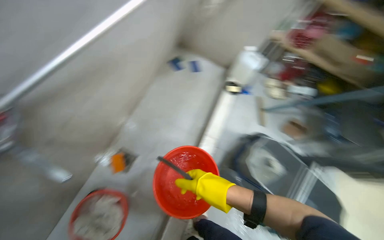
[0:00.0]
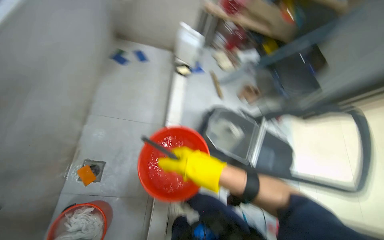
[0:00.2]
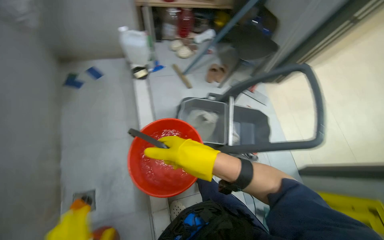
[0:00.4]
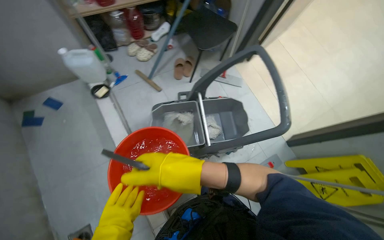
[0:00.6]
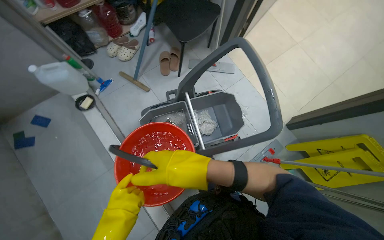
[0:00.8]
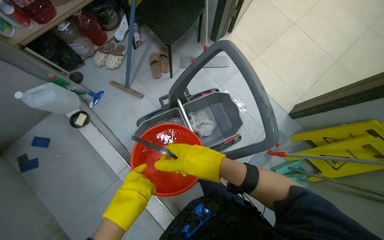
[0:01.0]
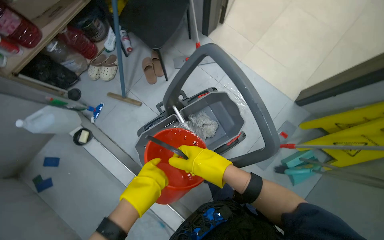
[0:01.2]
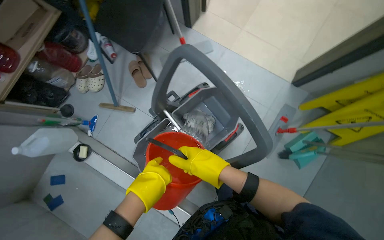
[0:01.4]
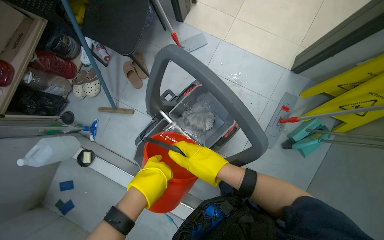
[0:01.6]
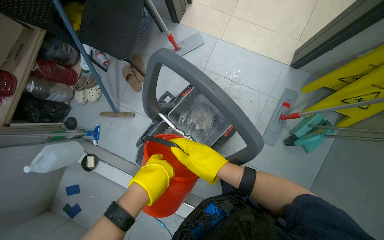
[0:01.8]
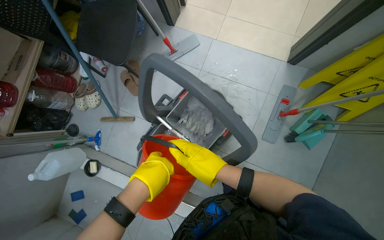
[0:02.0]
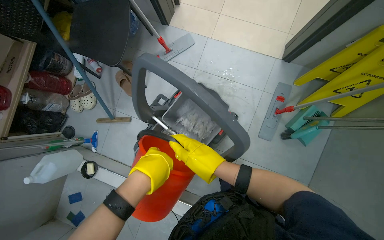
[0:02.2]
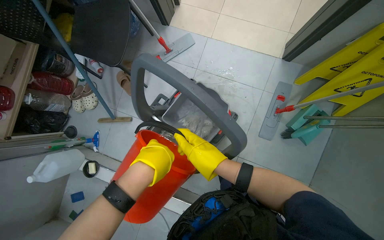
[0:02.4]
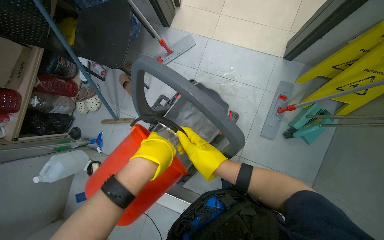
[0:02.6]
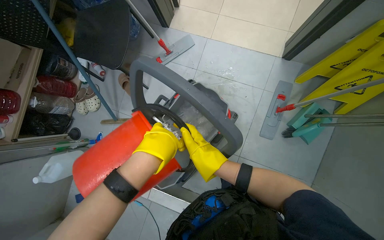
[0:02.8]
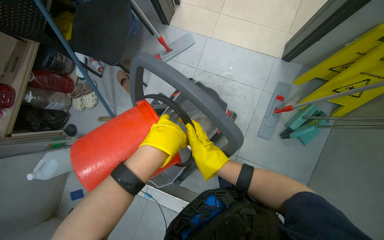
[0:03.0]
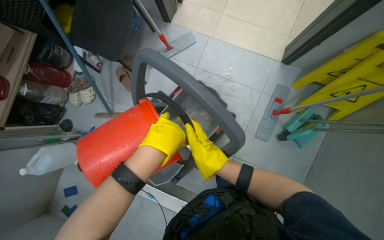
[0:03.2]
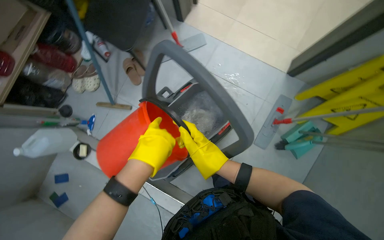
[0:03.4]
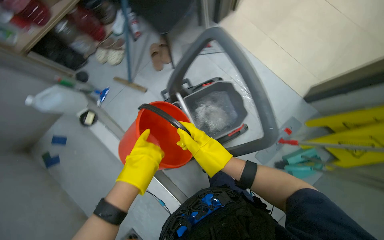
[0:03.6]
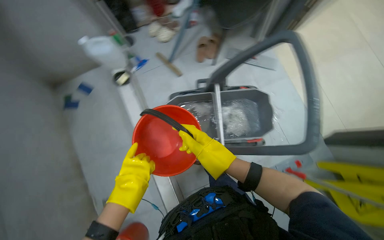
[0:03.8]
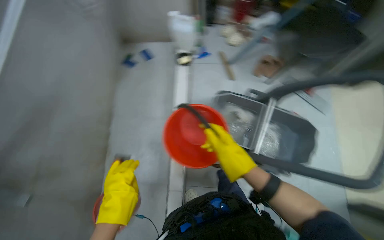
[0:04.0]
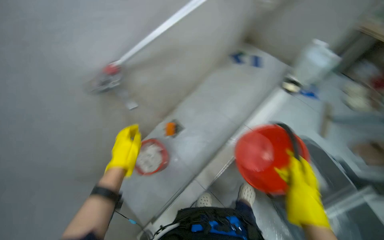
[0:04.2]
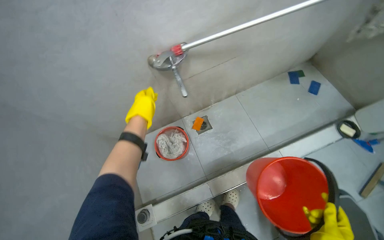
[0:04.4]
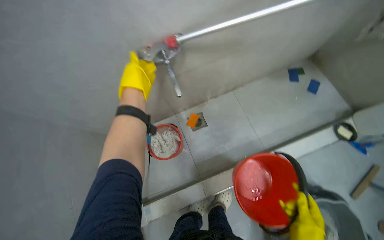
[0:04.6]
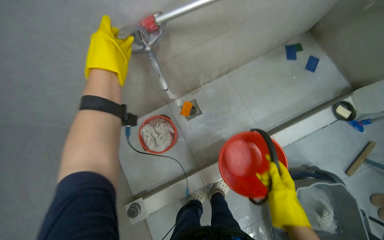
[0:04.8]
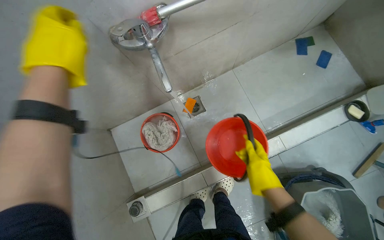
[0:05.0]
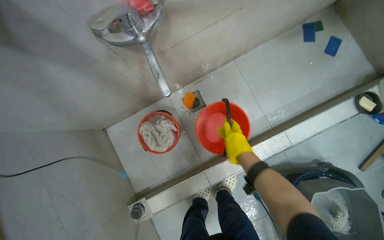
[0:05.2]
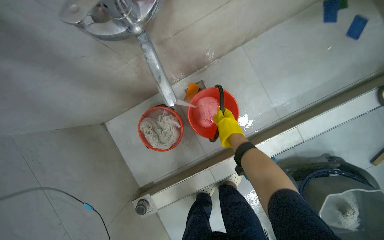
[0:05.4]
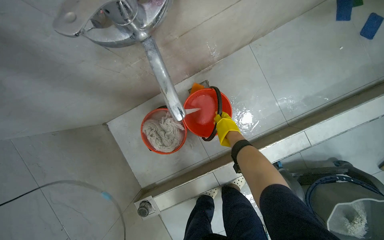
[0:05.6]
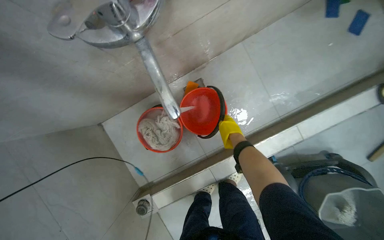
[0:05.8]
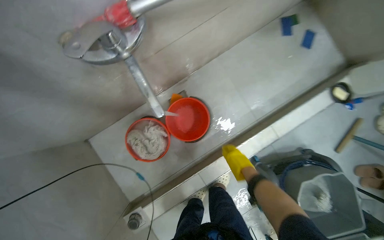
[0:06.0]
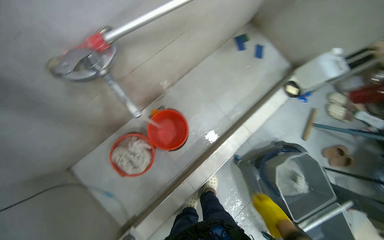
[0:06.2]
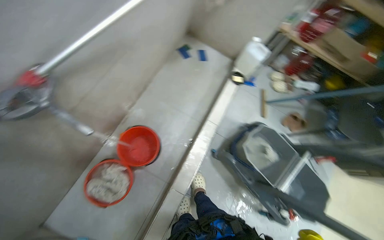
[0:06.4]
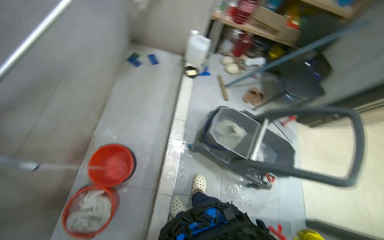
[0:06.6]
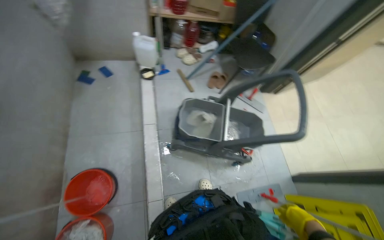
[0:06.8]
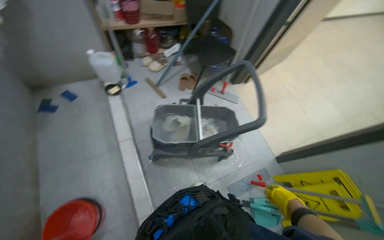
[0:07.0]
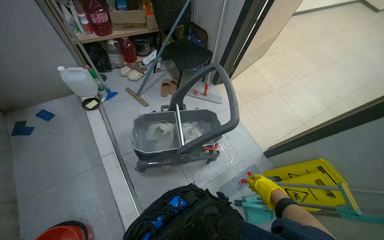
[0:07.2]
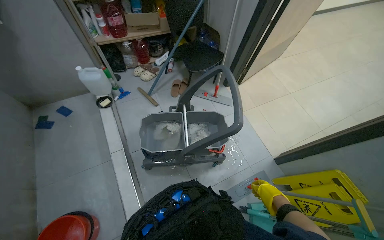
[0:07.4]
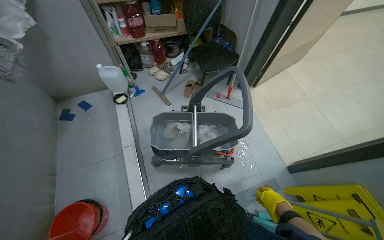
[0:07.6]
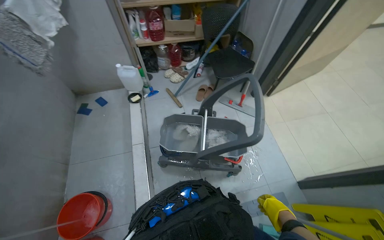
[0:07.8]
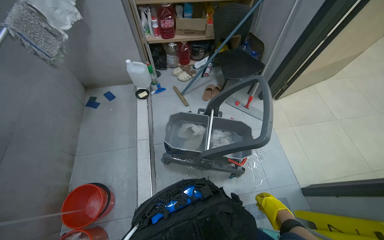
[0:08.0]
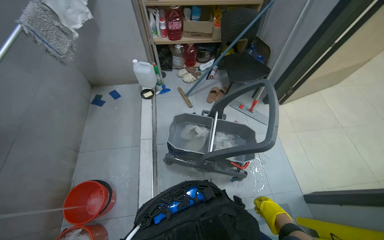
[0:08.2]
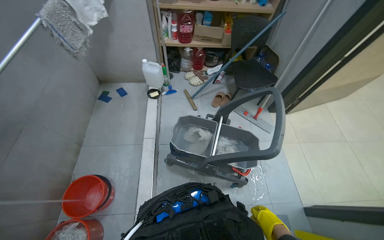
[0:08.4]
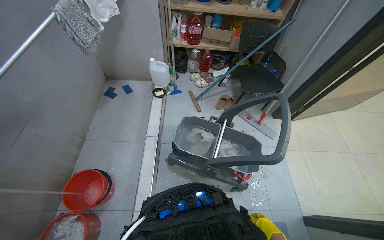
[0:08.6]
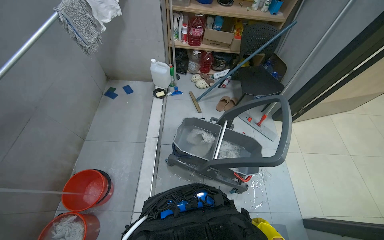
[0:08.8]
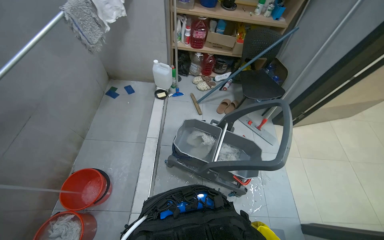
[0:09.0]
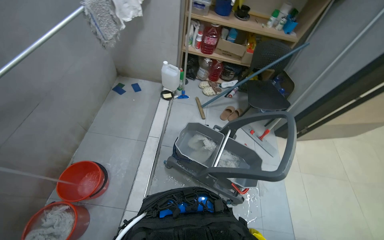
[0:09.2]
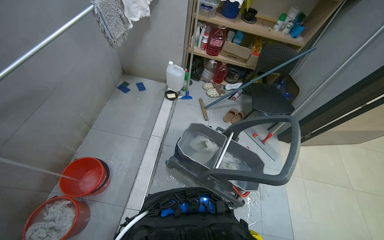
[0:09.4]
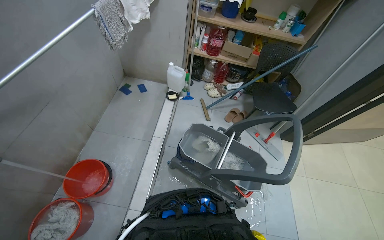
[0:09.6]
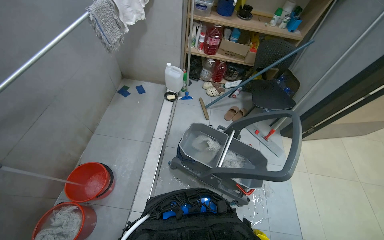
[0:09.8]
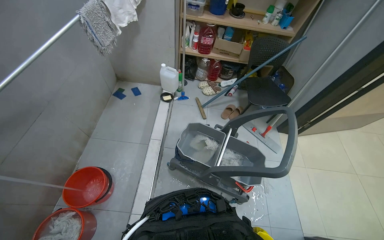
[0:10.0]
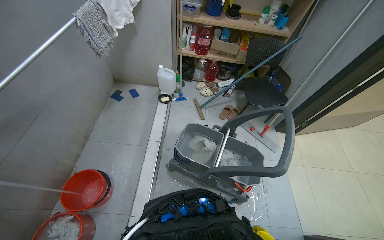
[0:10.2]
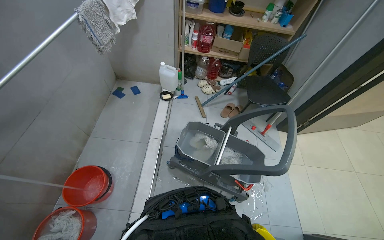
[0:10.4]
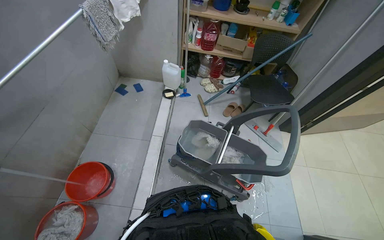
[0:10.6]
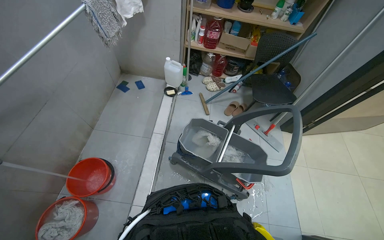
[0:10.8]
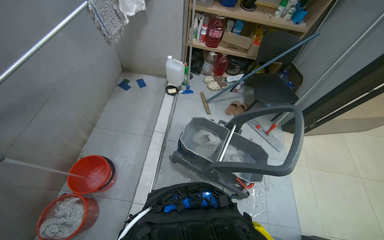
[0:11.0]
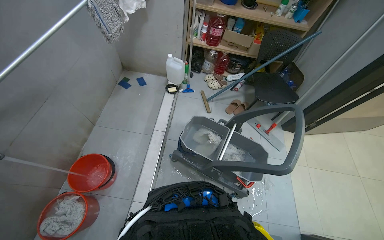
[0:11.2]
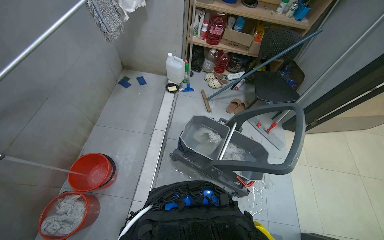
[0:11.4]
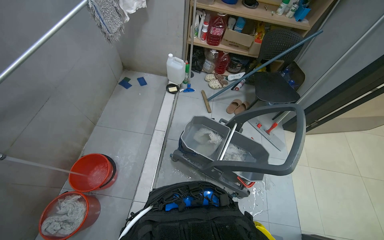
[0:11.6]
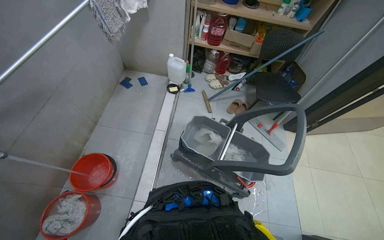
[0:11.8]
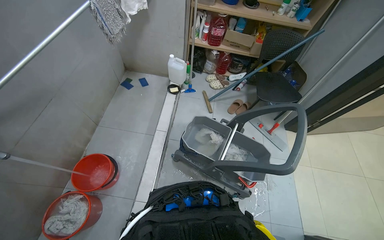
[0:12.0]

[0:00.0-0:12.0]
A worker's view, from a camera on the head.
Job: preparing cleaning supplies.
The whole recording: Filling buckets and rinsing cleaning items. The worker fills multiple buckets with water and rinses various cleaning cloths and mop heads under a faucet.
0:00.0 to 0:01.6: The head travels approximately 90 cm. The wearer looks some 30 degrees further downward. Everything in view rotates roughly 85 degrees counterclockwise.
0:01.6 to 0:03.0: The left hand heads up the picture, to the right and nearer to the camera, covering roughly 20 cm.
0:03.0 to 0:04.4: The head travels about 80 cm. The head turns to the left by approximately 135 degrees.
0:04.4 to 0:06.0: The wearer moves approximately 40 cm. The wearer looks some 20 degrees further downward.
0:06.0 to 0:07.6: The wearer moves roughly 80 cm. The head turns to the right by roughly 80 degrees. The view tilts about 15 degrees upward.

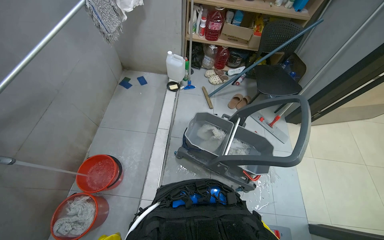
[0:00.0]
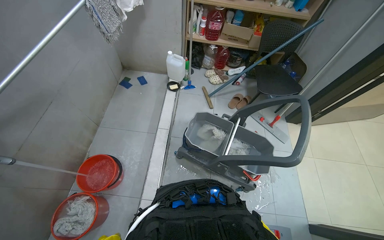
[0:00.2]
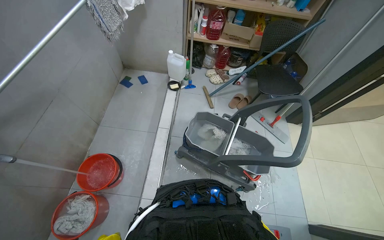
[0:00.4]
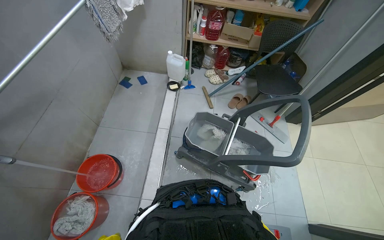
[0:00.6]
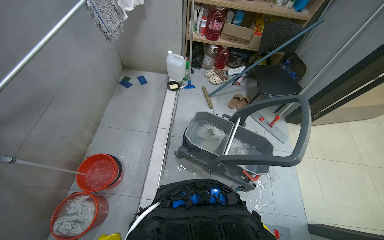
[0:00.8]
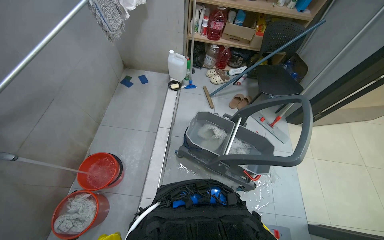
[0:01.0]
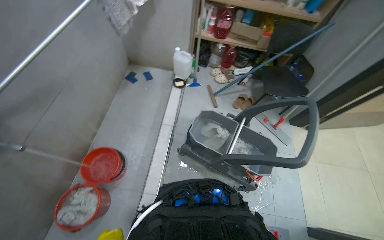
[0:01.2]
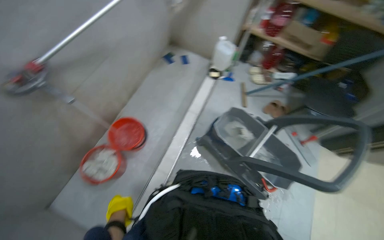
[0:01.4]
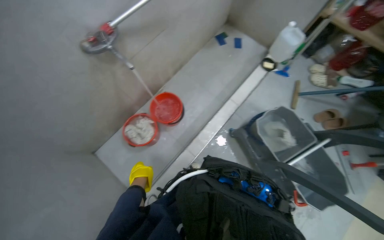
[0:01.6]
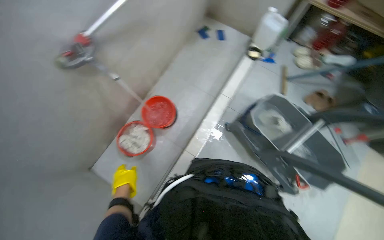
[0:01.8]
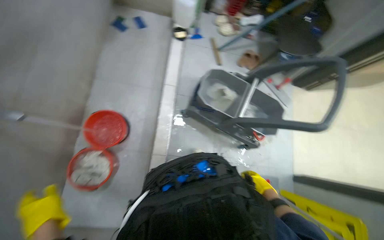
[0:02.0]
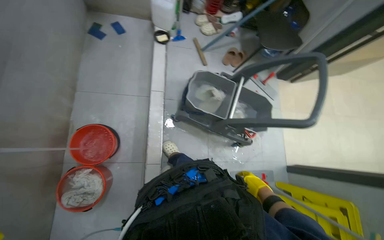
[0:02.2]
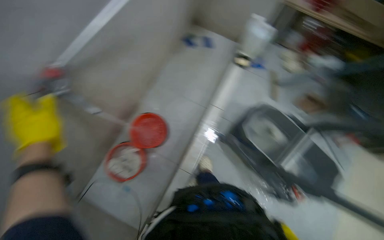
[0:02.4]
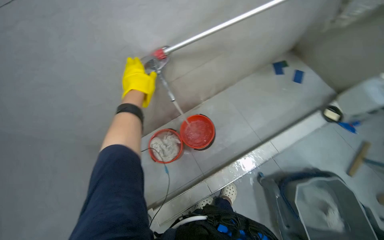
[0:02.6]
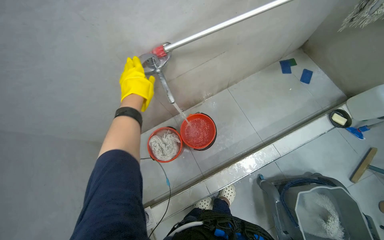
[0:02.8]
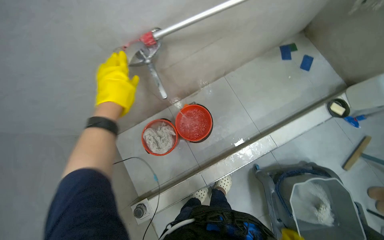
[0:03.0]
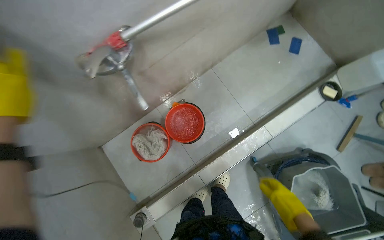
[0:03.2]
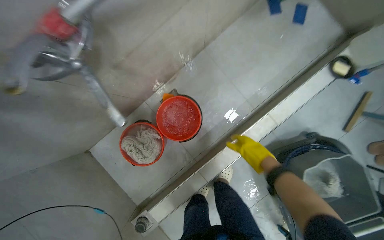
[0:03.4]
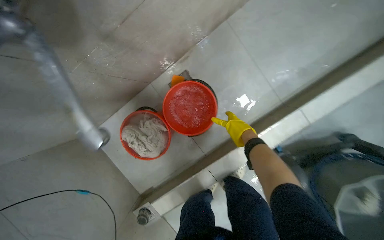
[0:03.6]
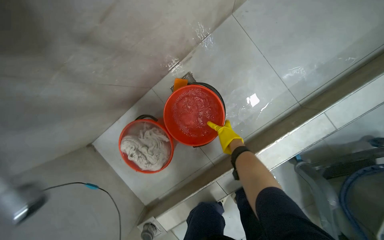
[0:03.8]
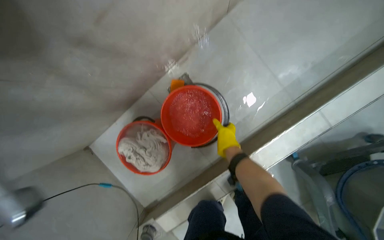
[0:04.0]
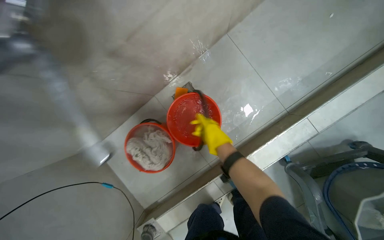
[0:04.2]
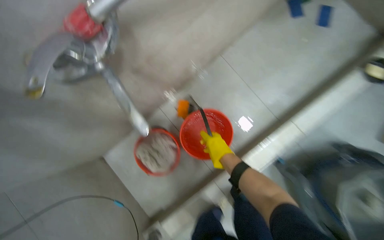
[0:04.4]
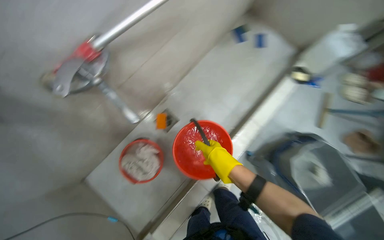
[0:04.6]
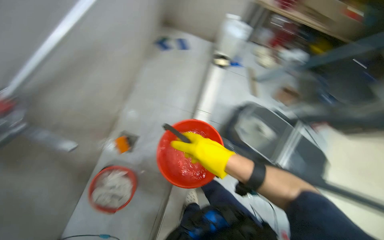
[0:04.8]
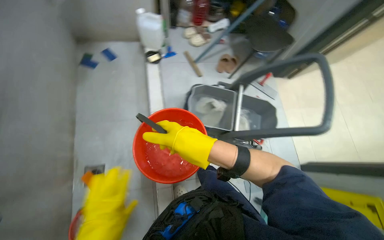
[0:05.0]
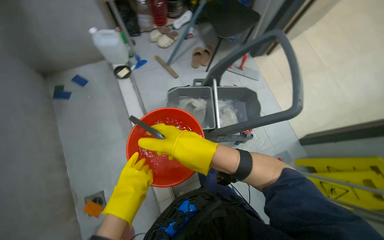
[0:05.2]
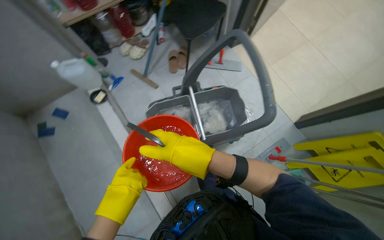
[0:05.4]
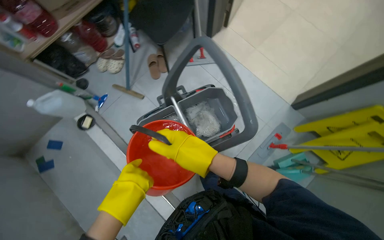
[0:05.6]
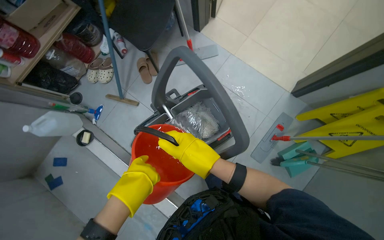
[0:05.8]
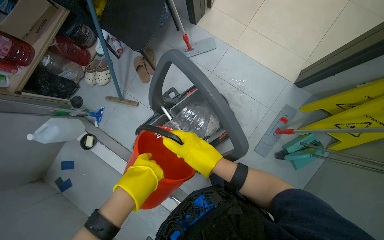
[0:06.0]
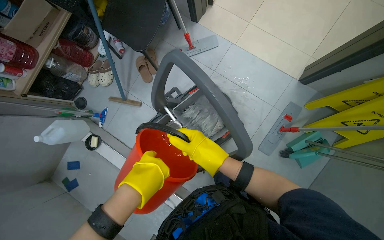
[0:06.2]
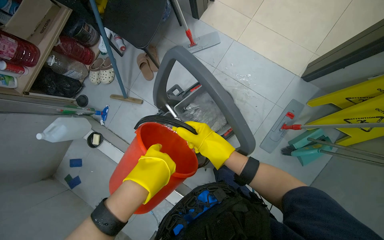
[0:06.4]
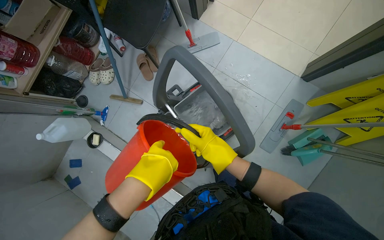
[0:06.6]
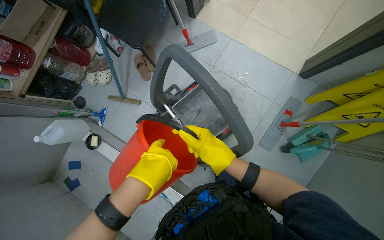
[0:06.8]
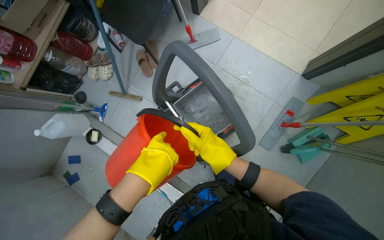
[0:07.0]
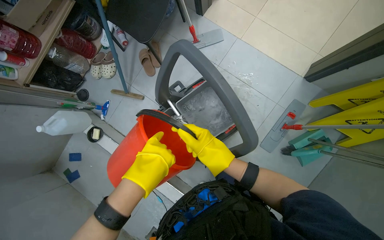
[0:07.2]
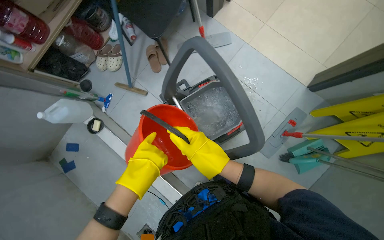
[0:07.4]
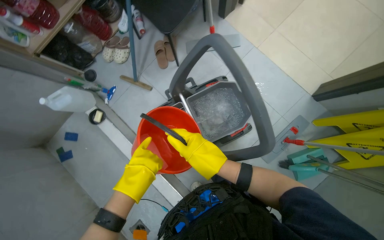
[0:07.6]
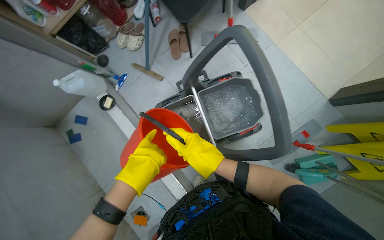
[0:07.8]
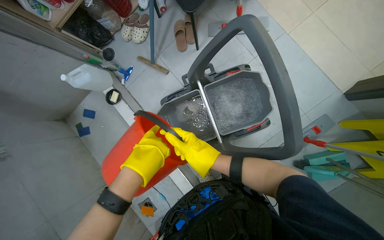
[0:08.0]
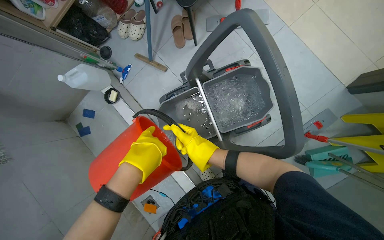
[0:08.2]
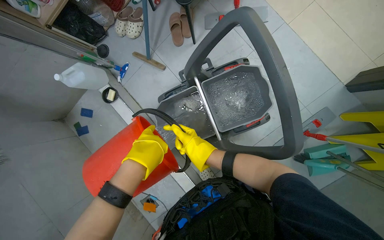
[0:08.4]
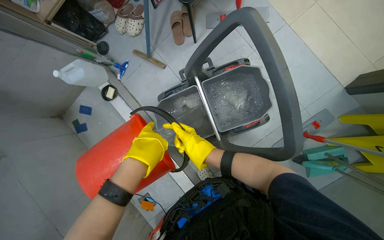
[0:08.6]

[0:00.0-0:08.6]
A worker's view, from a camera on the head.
Job: preparing cleaning supplies.
The whole recording: Filling buckets and rinsing cleaning items. The worker fills multiple buckets with water and rinses various cleaning cloths and mop heads under a faucet.
0:01.4 to 0:02.8: The wearer's head swings approximately 45 degrees to the left.
0:02.8 to 0:04.4: The view tilts approximately 10 degrees downward.
0:04.4 to 0:05.8: The wearer moves roughly 1 m. The head turns to the right by approximately 105 degrees.
0:05.8 to 0:07.2: The hands make small movements and keep their place.
0:07.2 to 0:08.6: The right hand goes some 20 cm farther from the camera and to the left.
